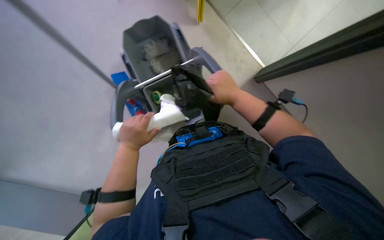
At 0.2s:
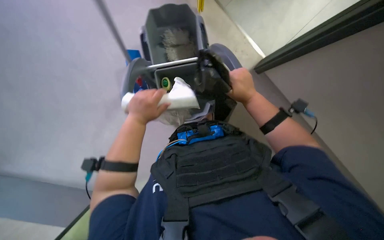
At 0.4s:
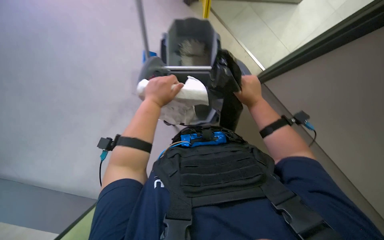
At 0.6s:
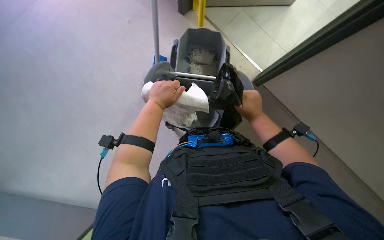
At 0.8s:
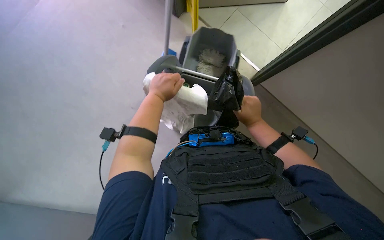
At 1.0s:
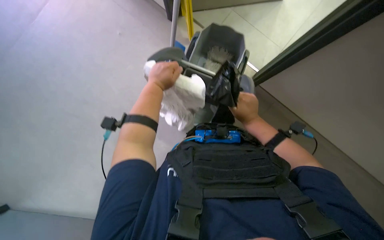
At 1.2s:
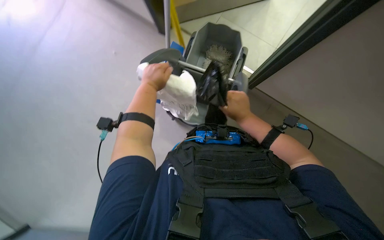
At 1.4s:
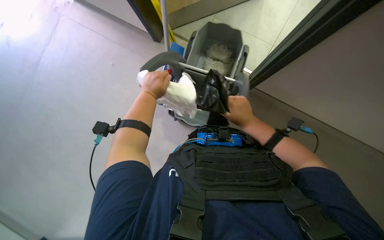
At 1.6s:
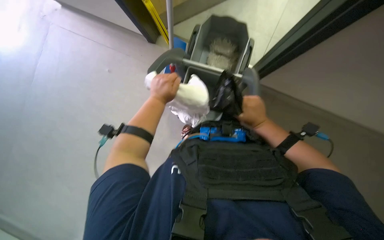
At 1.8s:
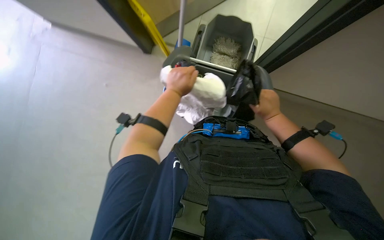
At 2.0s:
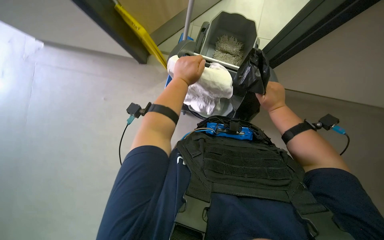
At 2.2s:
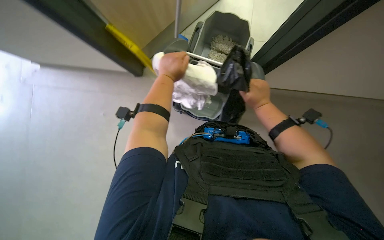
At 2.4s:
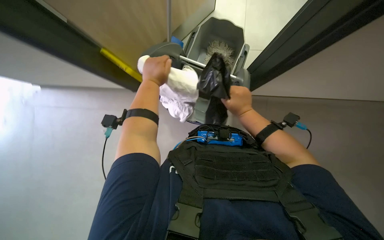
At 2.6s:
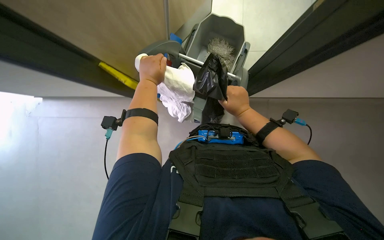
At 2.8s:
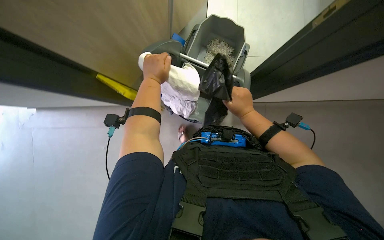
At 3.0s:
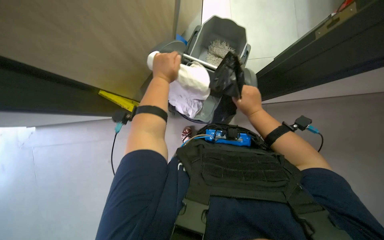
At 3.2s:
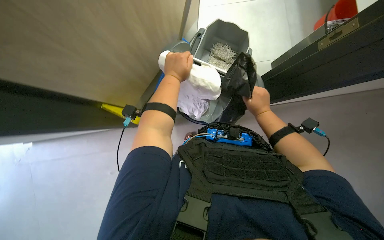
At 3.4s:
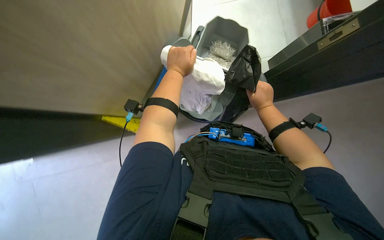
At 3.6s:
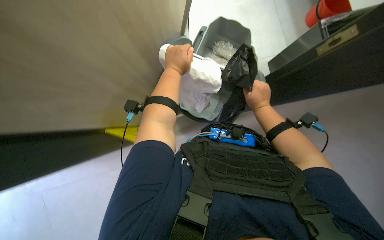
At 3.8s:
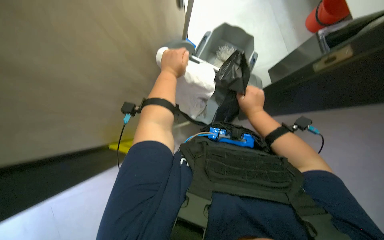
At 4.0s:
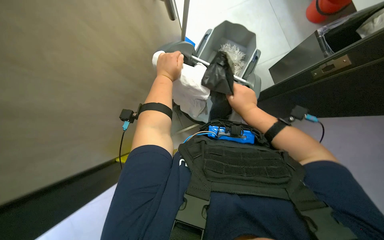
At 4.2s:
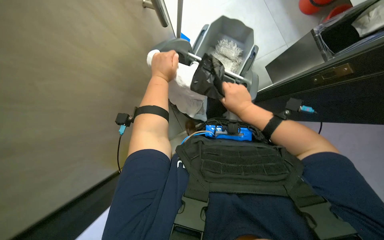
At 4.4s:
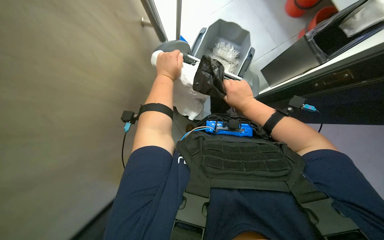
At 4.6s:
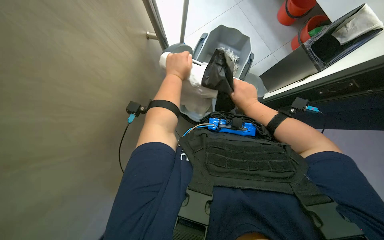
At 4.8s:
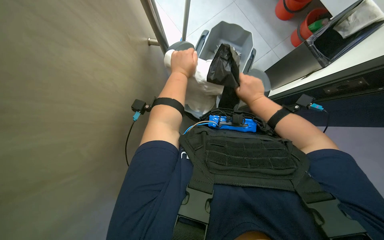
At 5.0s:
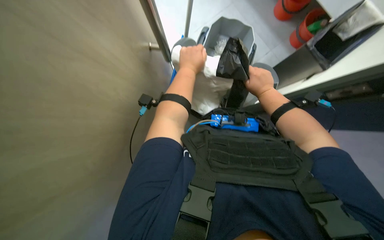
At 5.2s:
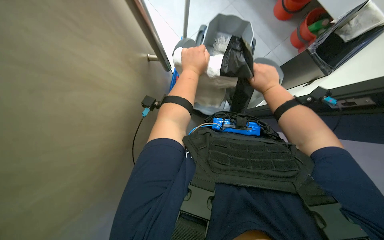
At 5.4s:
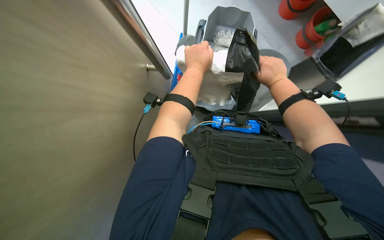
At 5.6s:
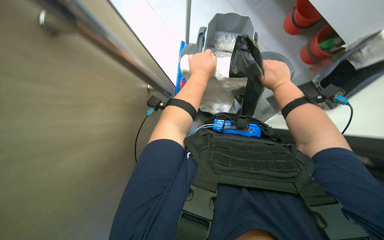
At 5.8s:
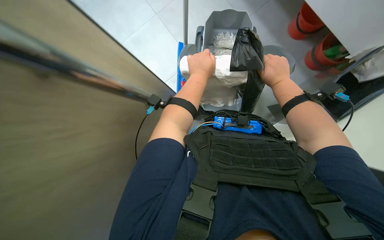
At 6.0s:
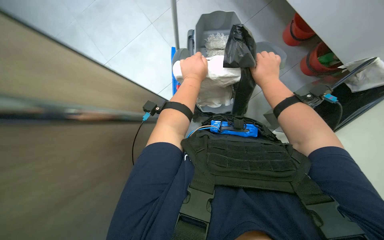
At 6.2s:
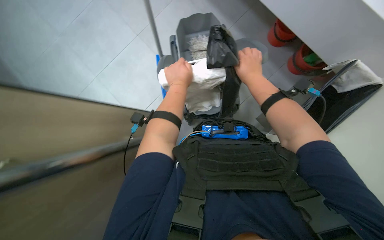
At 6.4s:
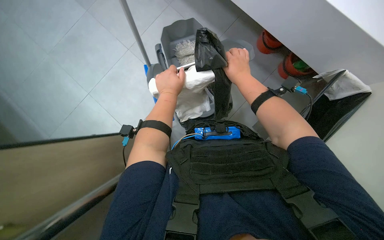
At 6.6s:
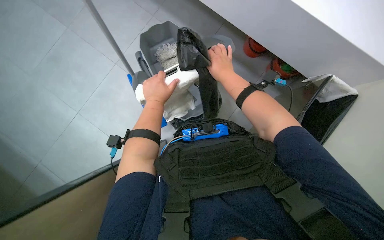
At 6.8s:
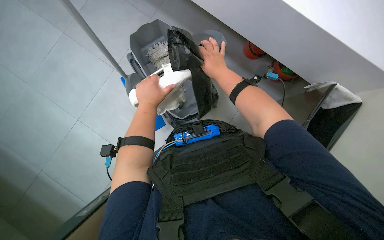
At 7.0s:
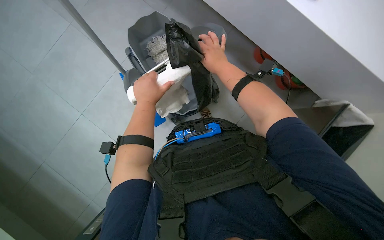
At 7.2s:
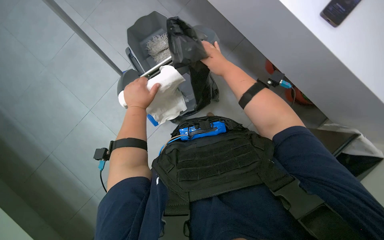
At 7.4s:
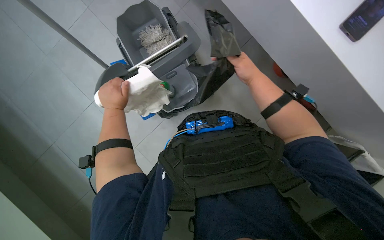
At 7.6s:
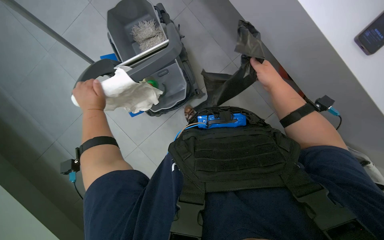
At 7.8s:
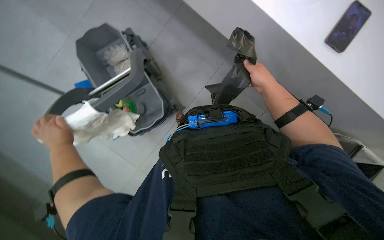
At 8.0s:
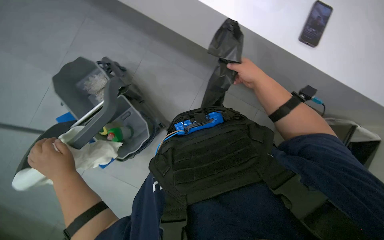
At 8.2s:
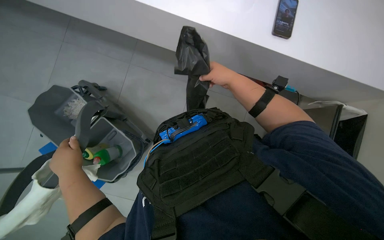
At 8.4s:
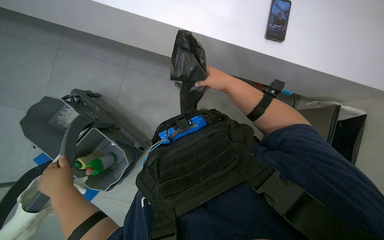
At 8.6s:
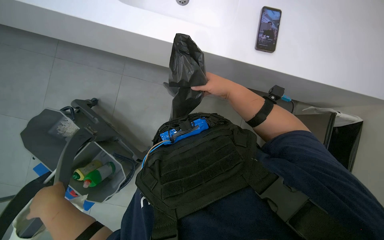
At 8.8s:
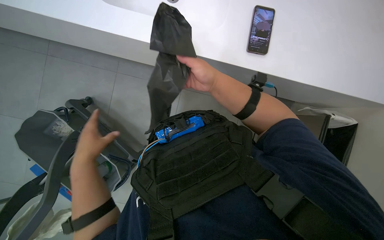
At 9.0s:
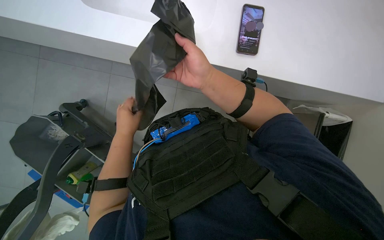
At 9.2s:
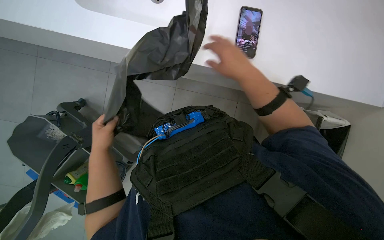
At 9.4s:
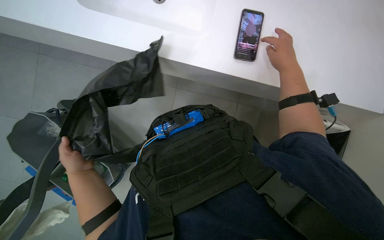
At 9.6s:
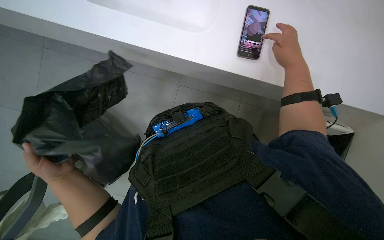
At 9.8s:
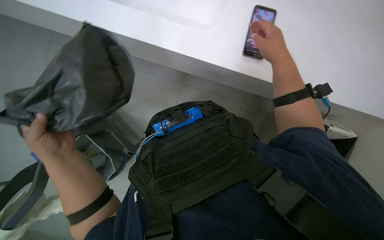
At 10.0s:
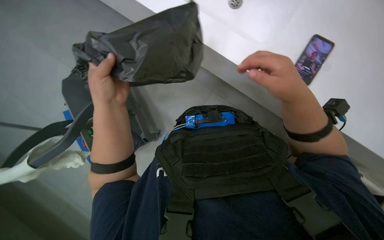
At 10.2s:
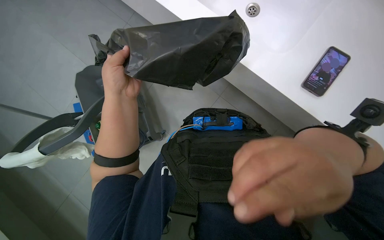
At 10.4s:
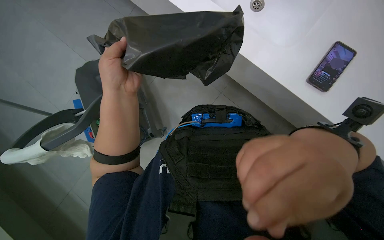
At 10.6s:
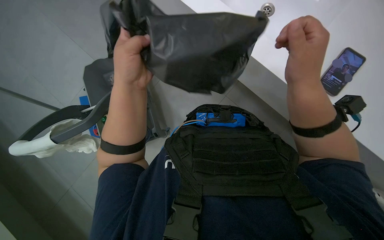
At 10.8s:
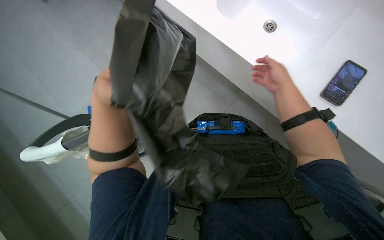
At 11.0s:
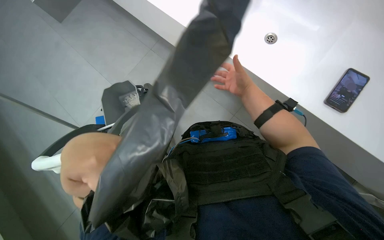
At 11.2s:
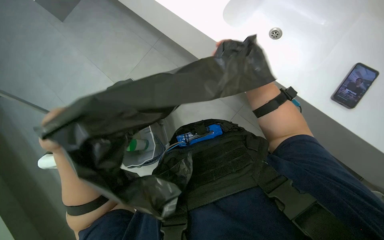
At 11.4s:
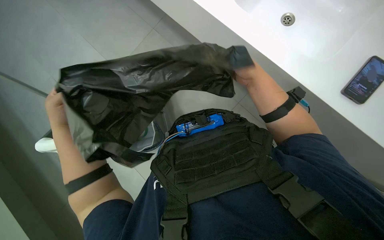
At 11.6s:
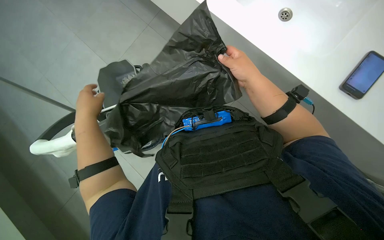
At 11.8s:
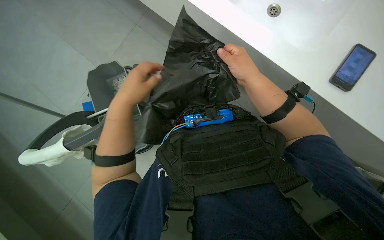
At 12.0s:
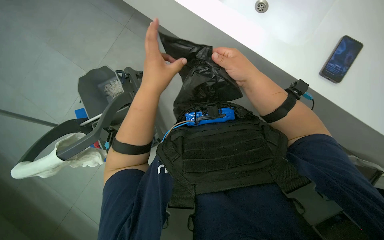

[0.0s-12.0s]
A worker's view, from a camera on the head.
Job: organizing items.
The whole recording: Organizing cleaning supplies into cart. The worker picks up various cleaning supplies and organizes them into the cleaning cart.
0.0s to 1.6s: The left hand goes some 10 cm up the picture.
3.0s to 4.4s: The hands work in one place, with small movements.
6.0s to 7.6s: The left hand goes about 25 cm to the left and down the picture.
7.6s to 9.0s: The head rotates approximately 25 degrees to the right. The view tilts approximately 15 degrees upward. The left hand moves to the right, about 25 cm, and travels down the picture and back again, about 5 cm each way. The right hand is displaced nearer to the camera by roughly 10 cm.
9.0s to 10.4s: The left hand moves nearer to the camera, about 15 cm. Meanwhile the right hand is displaced nearer to the camera and down the picture by roughly 25 cm.
10.4s to 12.0s: The right hand goes about 25 cm farther from the camera and up the picture. The left hand goes to the left and returns, about 20 cm each way.

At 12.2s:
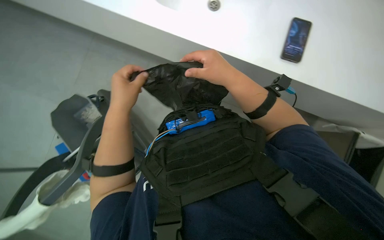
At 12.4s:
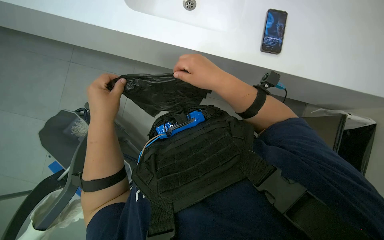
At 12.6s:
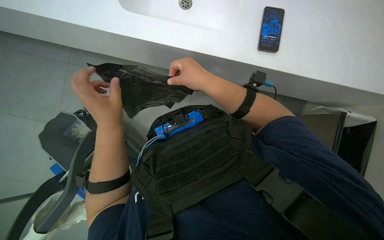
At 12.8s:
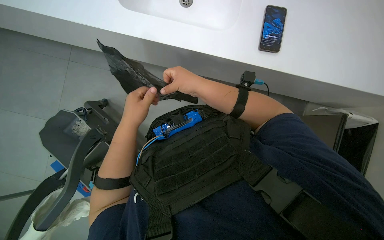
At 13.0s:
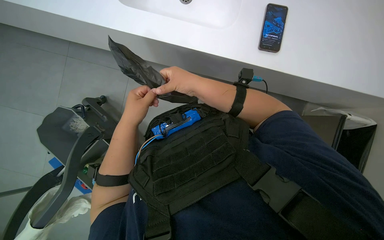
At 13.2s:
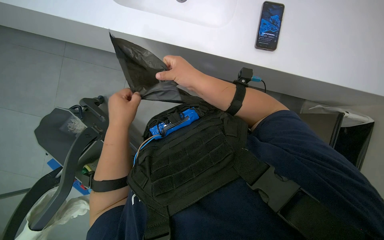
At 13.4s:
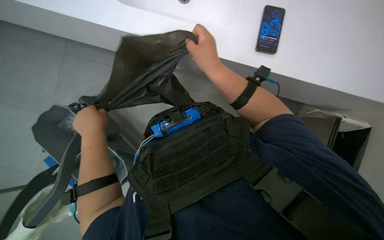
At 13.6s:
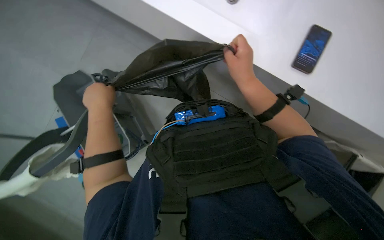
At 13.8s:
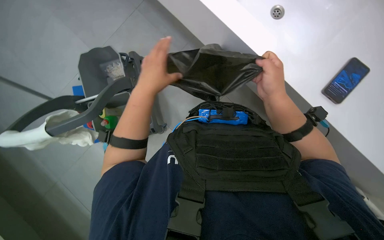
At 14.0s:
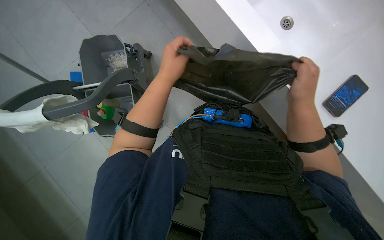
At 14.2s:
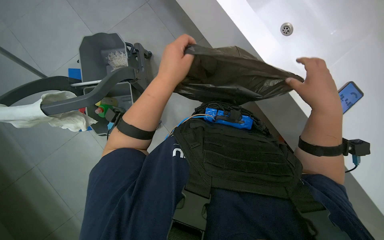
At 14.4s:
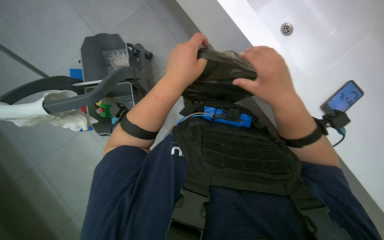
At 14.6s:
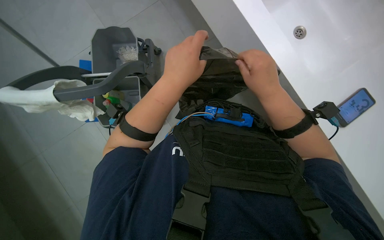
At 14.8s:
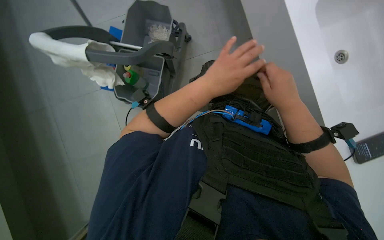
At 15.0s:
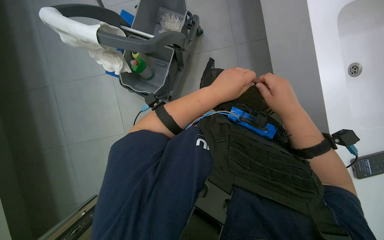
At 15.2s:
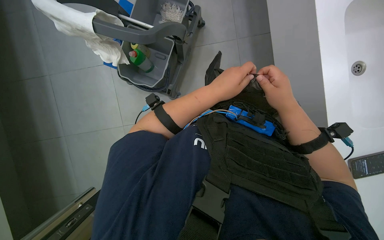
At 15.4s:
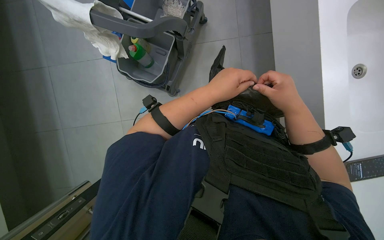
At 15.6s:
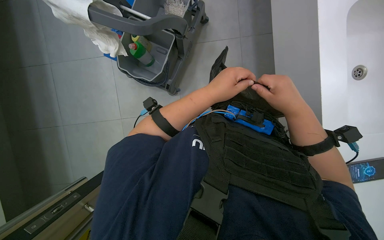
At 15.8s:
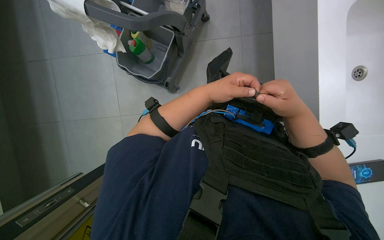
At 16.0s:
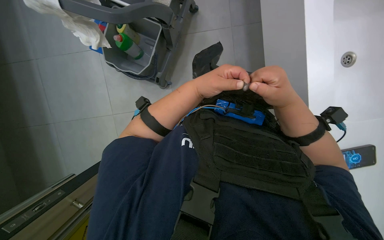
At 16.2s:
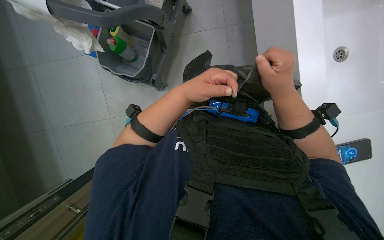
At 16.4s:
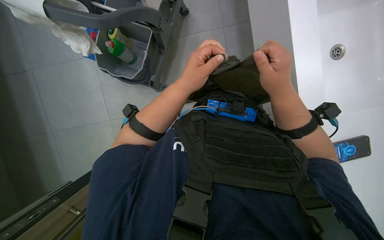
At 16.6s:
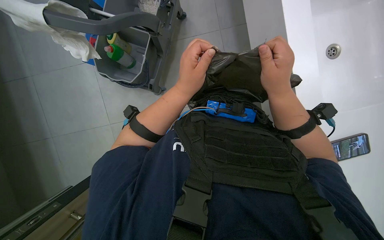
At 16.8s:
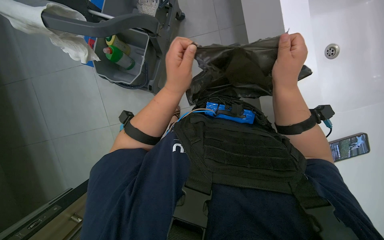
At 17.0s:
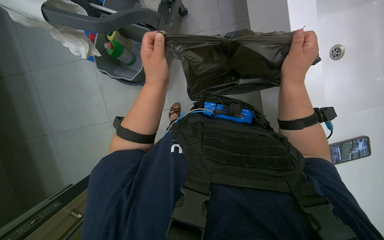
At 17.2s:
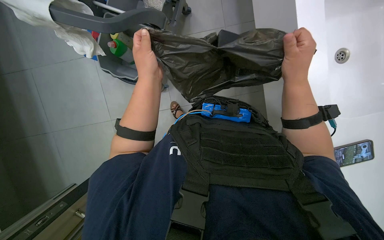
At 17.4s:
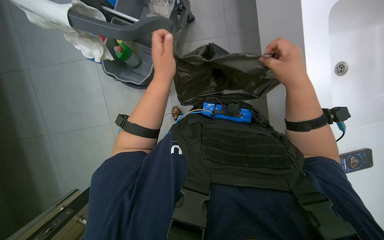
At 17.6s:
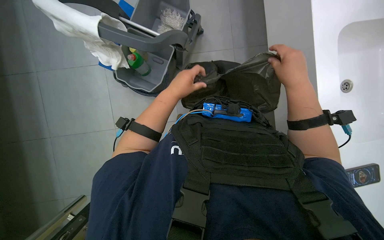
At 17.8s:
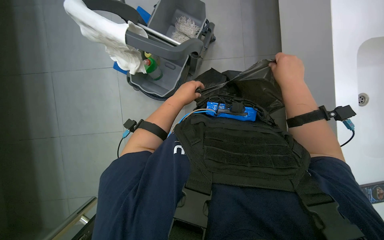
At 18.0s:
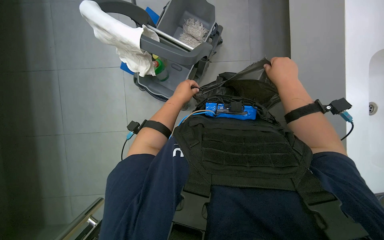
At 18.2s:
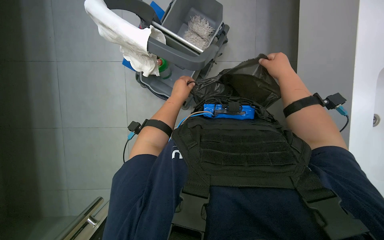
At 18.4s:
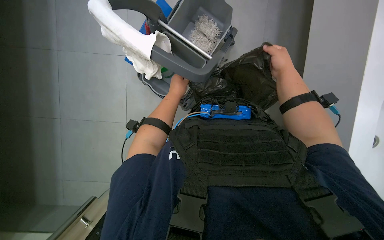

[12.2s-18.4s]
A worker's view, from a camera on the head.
Job: organizing items.
The whole recording: Organizing cleaning supplies into cart. The worker picks up various cleaning supplies and organizes them into the cleaning cart.
13.8s to 15.4s: The scene rotates clockwise by roughly 35 degrees.
15.4s to 16.8s: The hands make small movements and keep their place.
16.8s to 18.4s: The right hand moves farther from the camera and to the right, roughly 20 cm. The left hand goes roughly 15 cm farther from the camera.

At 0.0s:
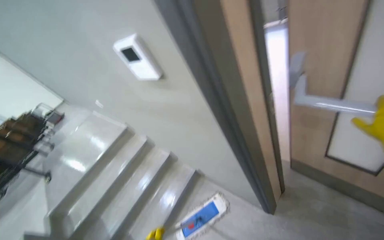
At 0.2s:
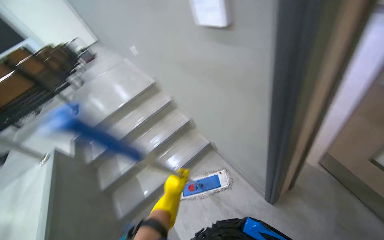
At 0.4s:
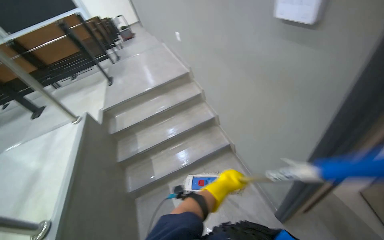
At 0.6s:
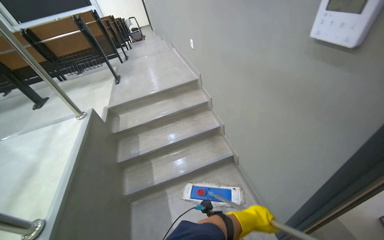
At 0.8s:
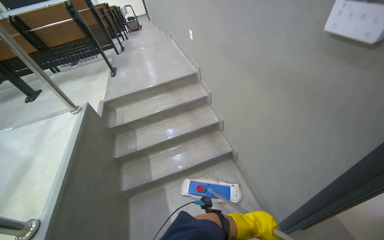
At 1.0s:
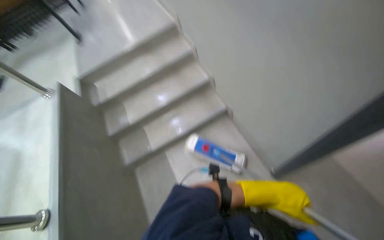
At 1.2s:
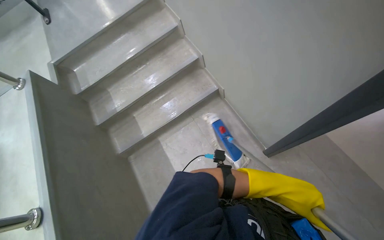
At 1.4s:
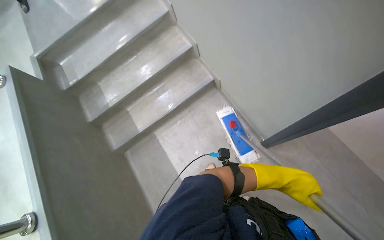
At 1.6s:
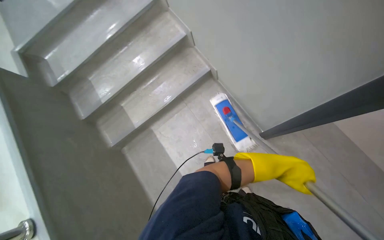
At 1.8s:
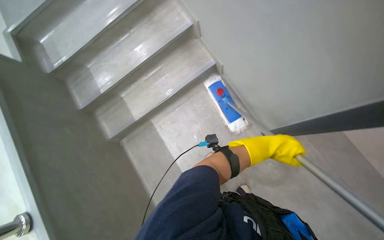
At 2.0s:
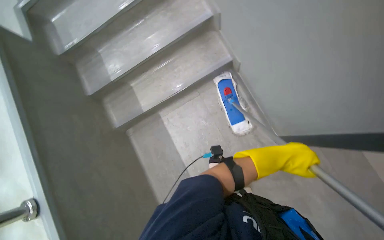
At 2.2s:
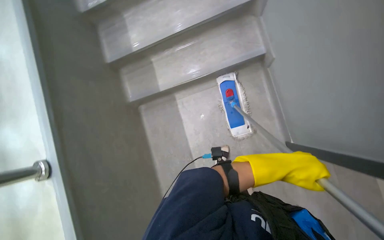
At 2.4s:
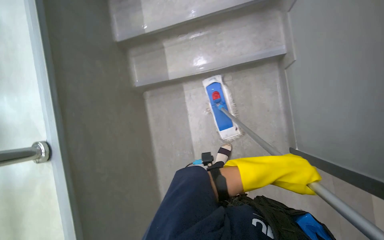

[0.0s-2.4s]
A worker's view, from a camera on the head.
Job: mopping floor.
The whole recording: Mopping hallway floor. The worker mops the hallway floor with a flat mop.
0.0s to 1.2s: The view tips downward by some 35 degrees.
1.2s to 2.4s: The wearer looks about 15 degrees further downward. The left hand shifts some 15 cm to the left.
